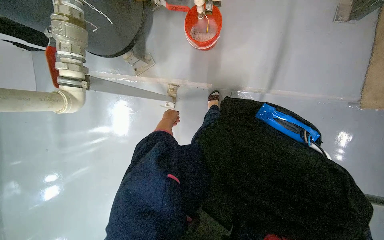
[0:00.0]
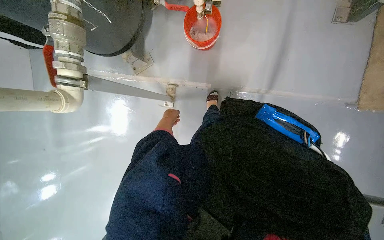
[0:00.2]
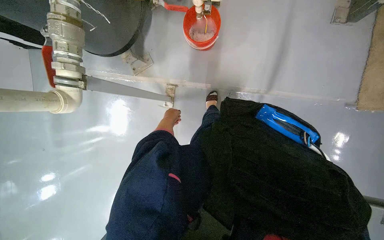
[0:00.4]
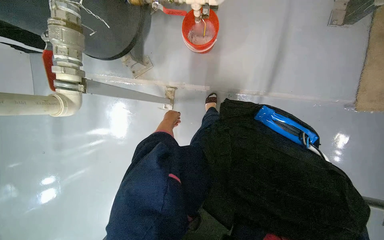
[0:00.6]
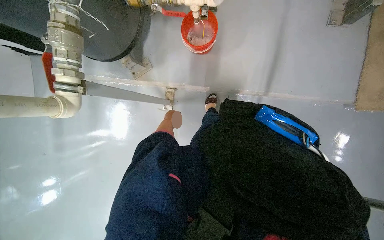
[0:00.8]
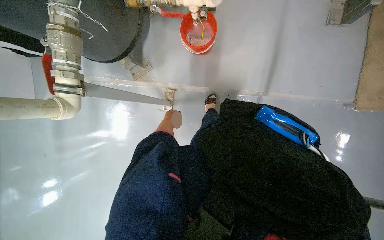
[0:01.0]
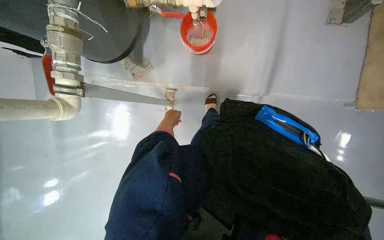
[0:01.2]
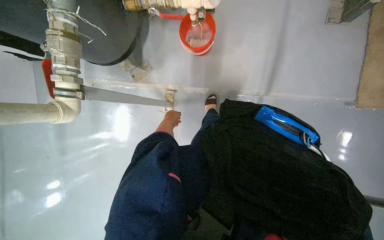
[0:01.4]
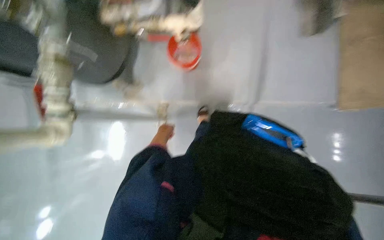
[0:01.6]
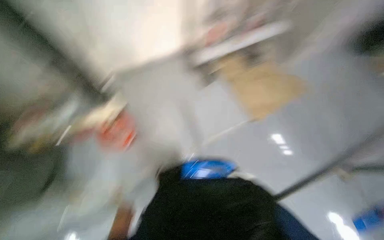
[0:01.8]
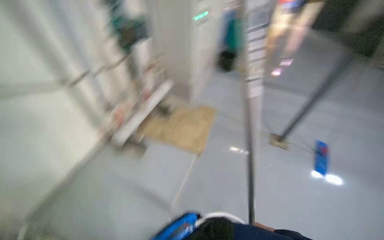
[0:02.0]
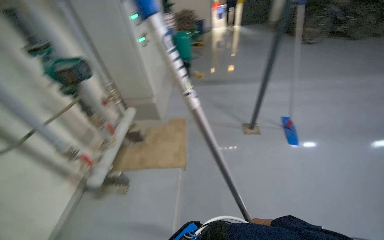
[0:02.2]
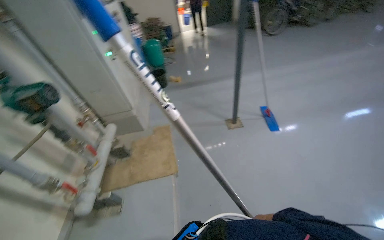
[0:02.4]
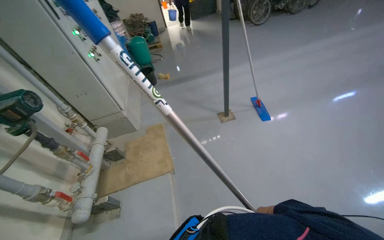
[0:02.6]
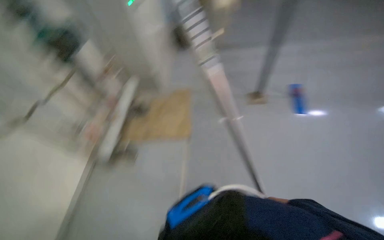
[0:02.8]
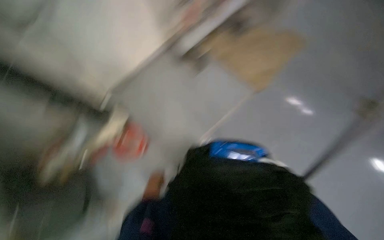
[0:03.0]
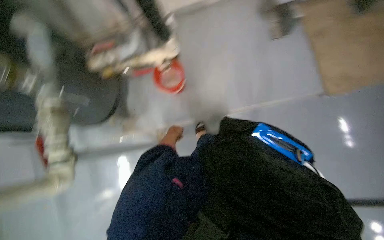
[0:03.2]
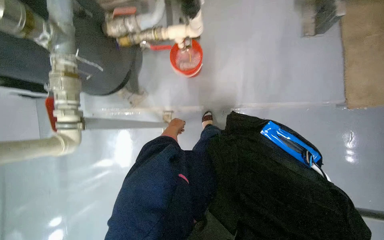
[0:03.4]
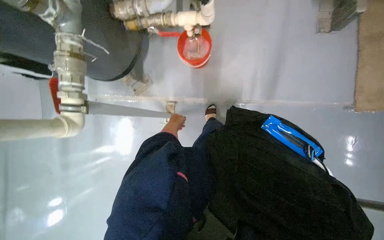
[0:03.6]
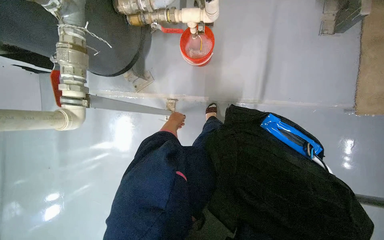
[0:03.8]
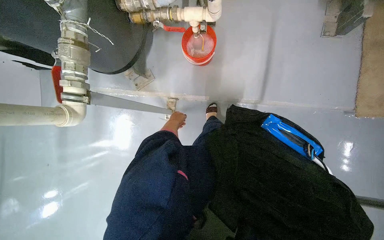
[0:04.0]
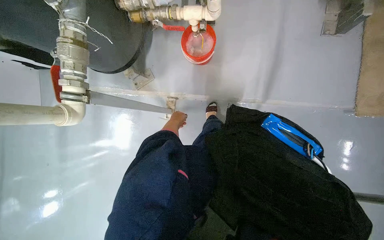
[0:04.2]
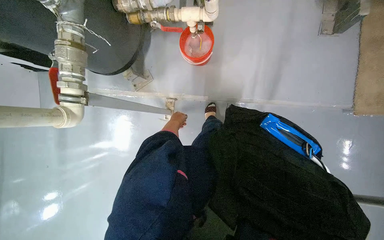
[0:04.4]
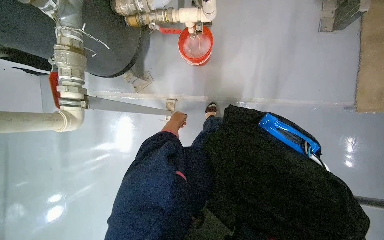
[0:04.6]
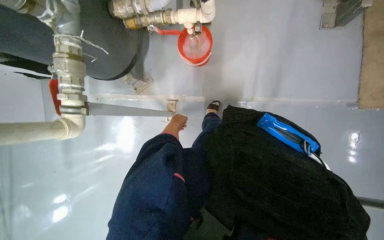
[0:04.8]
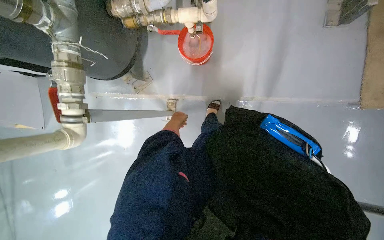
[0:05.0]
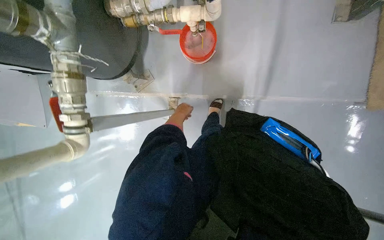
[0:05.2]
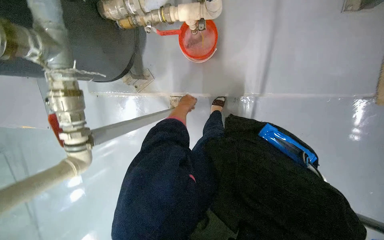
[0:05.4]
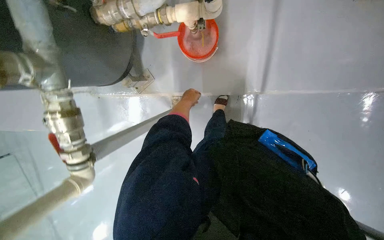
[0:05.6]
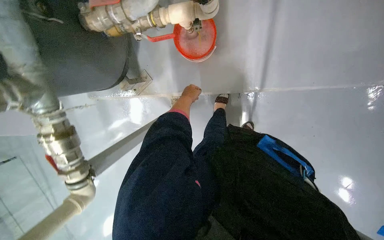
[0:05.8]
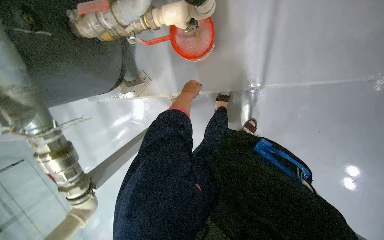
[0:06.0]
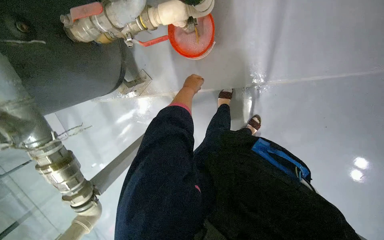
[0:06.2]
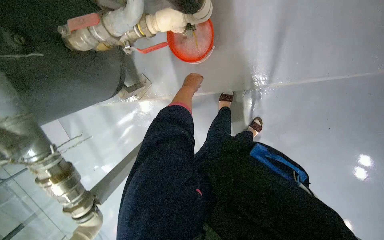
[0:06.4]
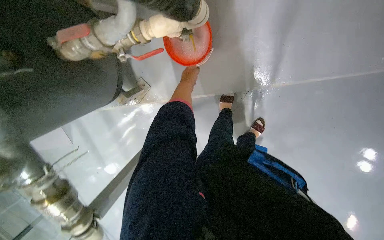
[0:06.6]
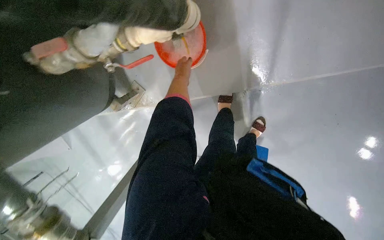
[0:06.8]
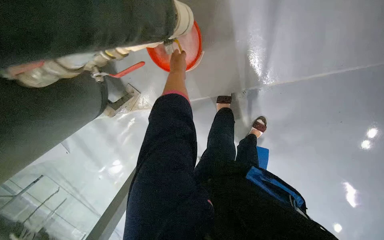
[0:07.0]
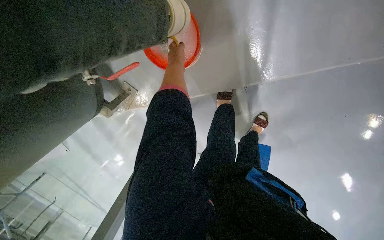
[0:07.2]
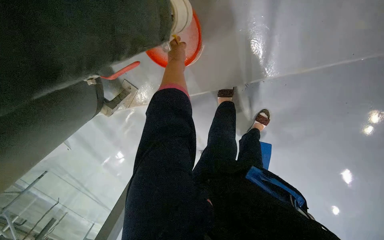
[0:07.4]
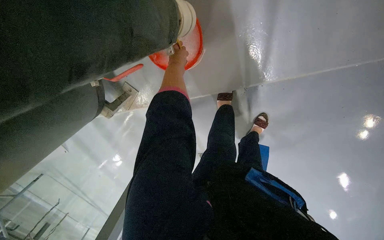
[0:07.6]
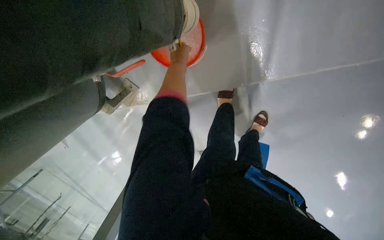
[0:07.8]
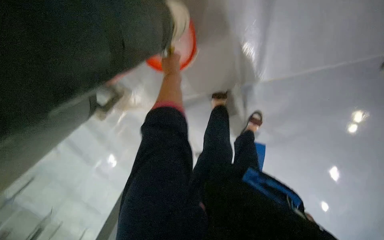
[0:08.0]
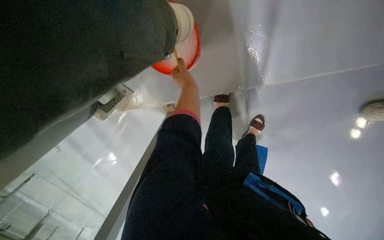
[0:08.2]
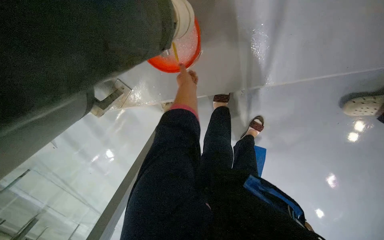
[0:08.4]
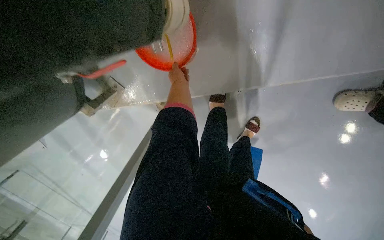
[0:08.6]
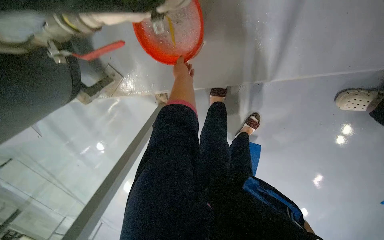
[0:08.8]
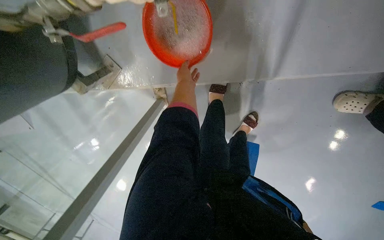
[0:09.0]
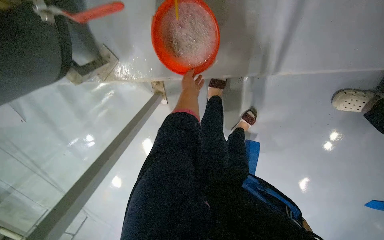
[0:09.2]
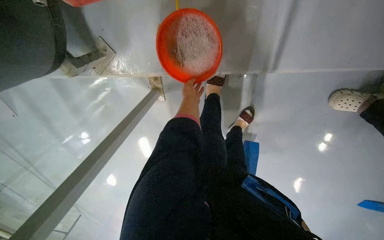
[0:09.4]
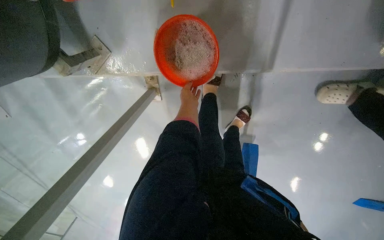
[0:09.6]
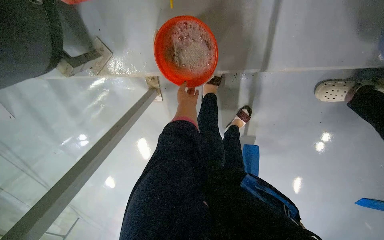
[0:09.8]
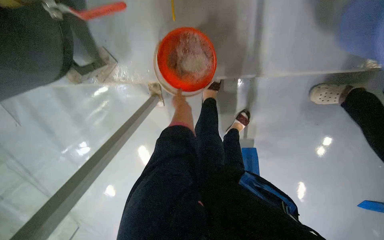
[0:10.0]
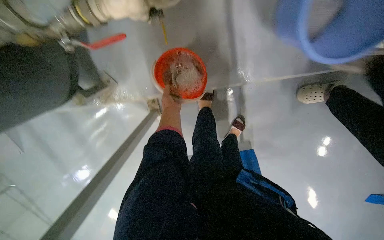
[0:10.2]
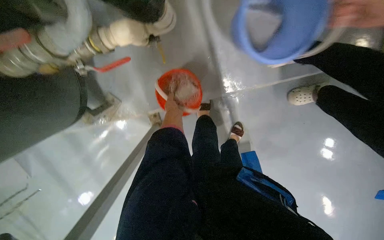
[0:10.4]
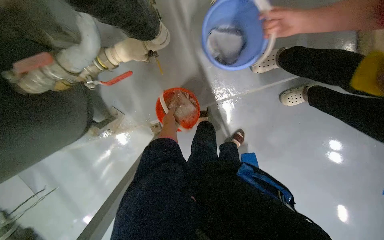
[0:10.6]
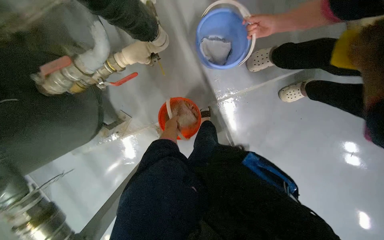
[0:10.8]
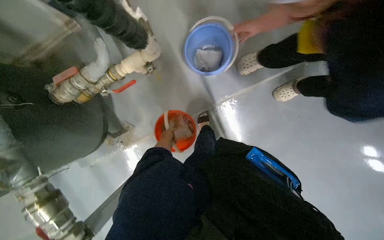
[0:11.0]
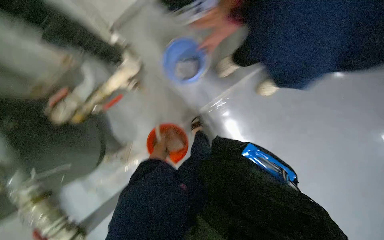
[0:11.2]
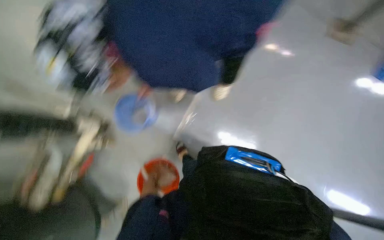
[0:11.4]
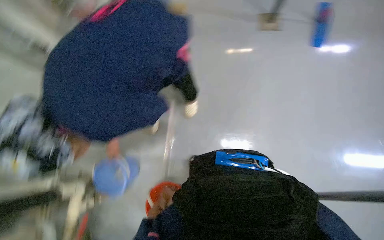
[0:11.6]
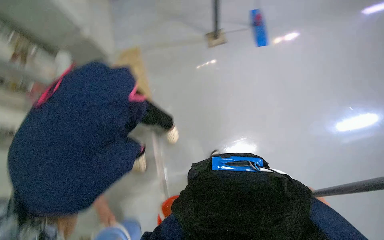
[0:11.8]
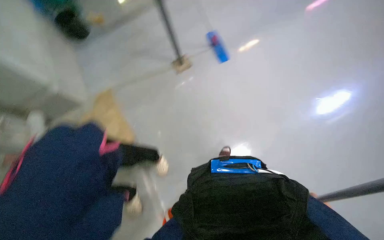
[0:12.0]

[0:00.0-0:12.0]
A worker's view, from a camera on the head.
Job: preparing cleaning supplies.
The whole recording: Preparing cleaning cloth in bucket. The worker fills the bucket with water.
0:01.6 to 0:03.0: The wearer looks roughly 40 degrees further to the right.
0:04.4 to 0:06.0: The head travels some 40 cm. The view tilts roughly 20 degrees downward.
0:06.0 to 0:07.6: The left hand moves up the picture, approximately 25 cm.
0:07.6 to 0:09.0: The left hand is displaced down the picture by approximately 10 cm.
0:09.0 to 0:10.4: The view tilts approximately 15 degrees upward. The left hand shifts some 10 cm down the picture.
0:10.4 to 0:12.0: The wearer moves roughly 80 cm. The wearer looks about 40 degrees further upward. Everything in view rotates roughly 70 degrees counterclockwise.

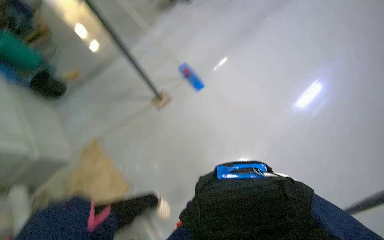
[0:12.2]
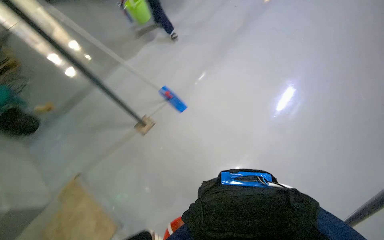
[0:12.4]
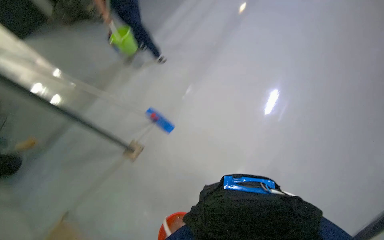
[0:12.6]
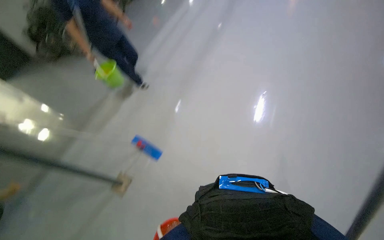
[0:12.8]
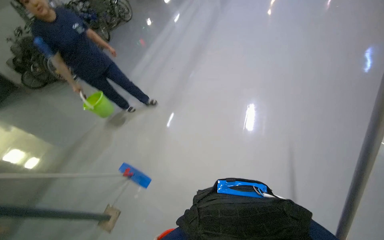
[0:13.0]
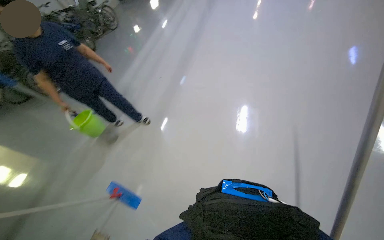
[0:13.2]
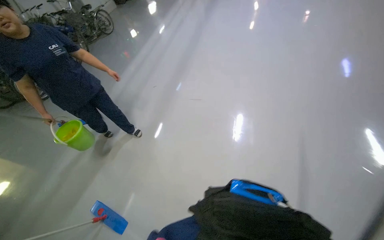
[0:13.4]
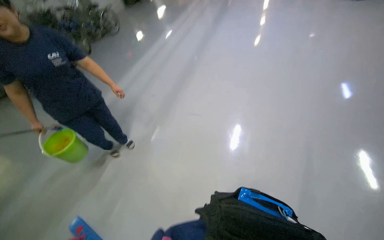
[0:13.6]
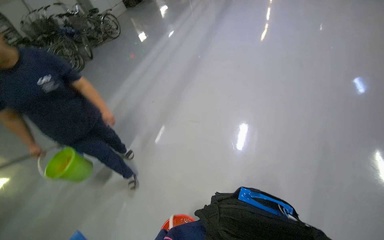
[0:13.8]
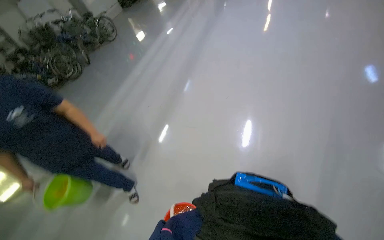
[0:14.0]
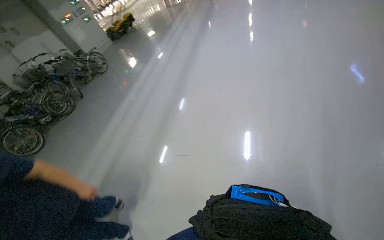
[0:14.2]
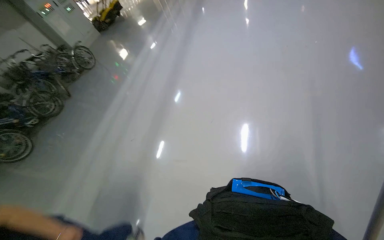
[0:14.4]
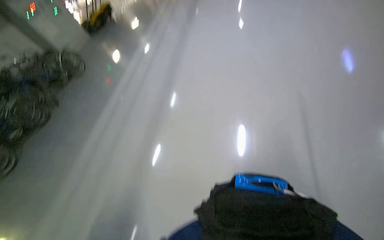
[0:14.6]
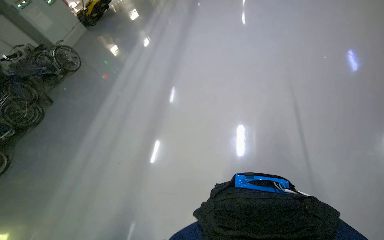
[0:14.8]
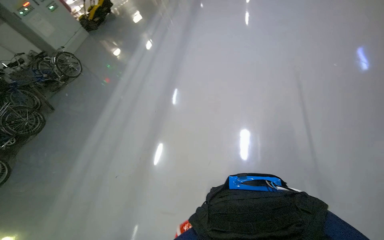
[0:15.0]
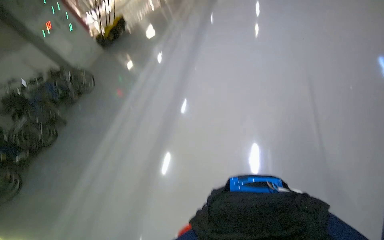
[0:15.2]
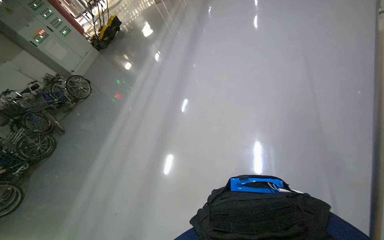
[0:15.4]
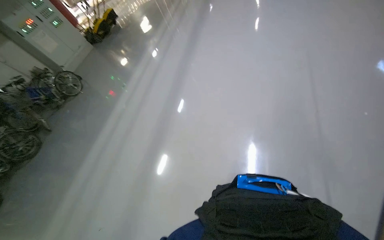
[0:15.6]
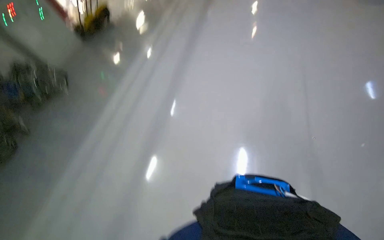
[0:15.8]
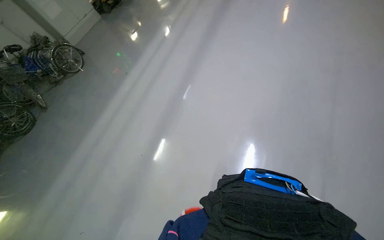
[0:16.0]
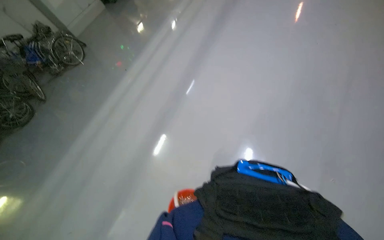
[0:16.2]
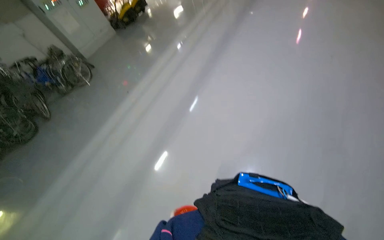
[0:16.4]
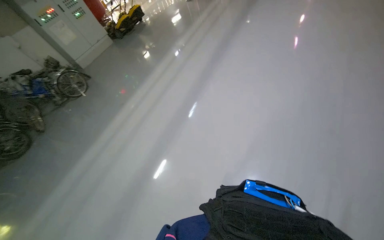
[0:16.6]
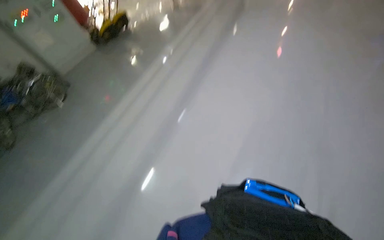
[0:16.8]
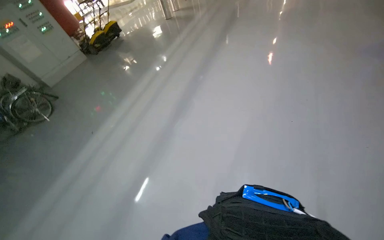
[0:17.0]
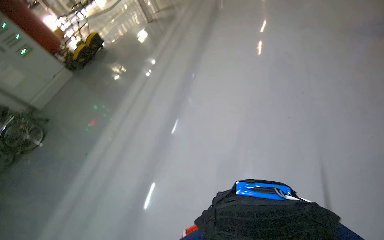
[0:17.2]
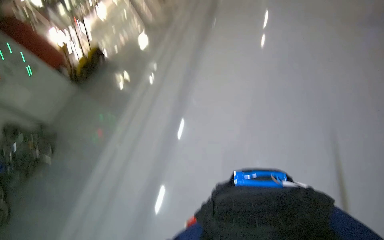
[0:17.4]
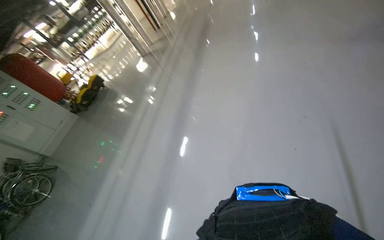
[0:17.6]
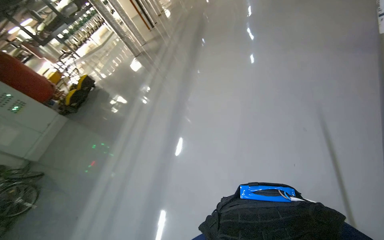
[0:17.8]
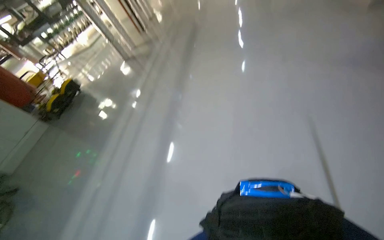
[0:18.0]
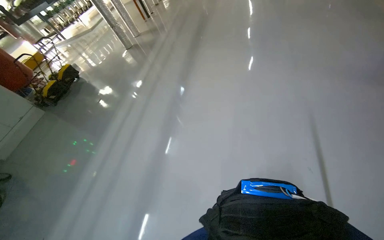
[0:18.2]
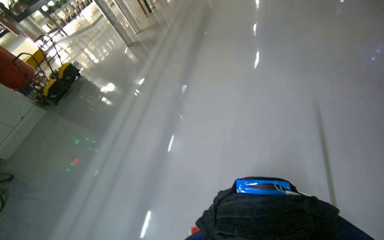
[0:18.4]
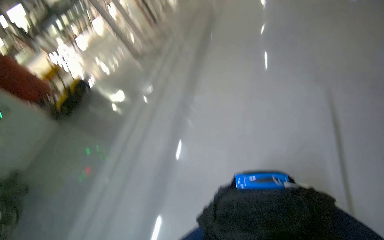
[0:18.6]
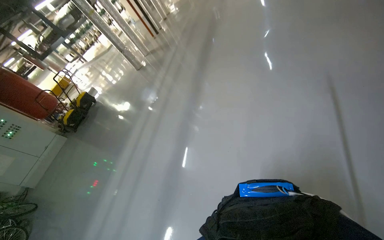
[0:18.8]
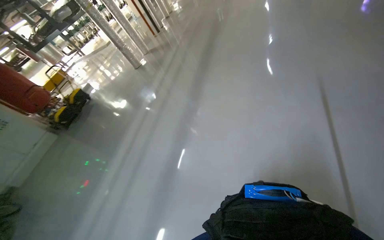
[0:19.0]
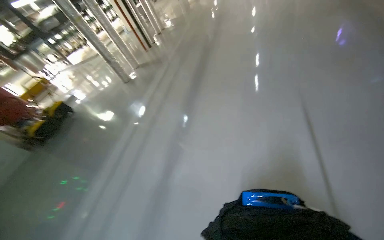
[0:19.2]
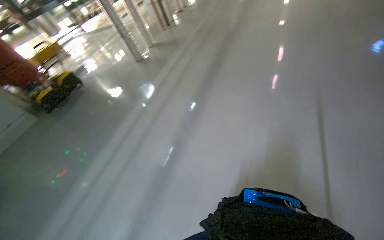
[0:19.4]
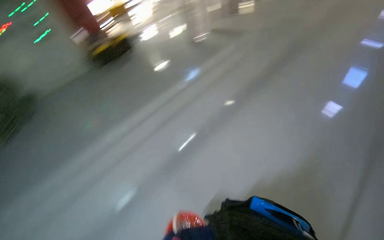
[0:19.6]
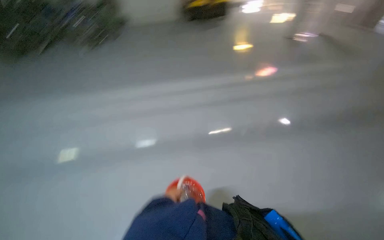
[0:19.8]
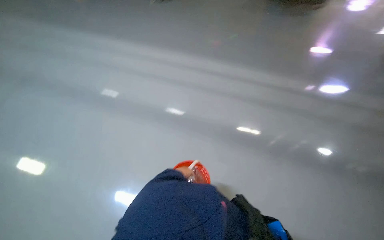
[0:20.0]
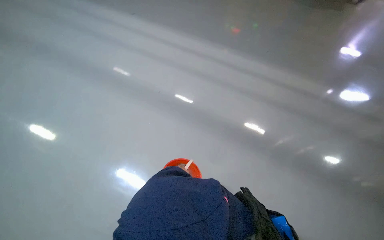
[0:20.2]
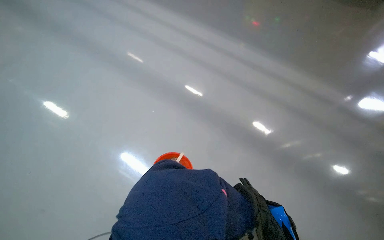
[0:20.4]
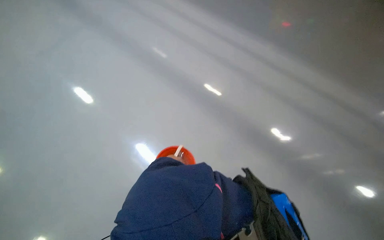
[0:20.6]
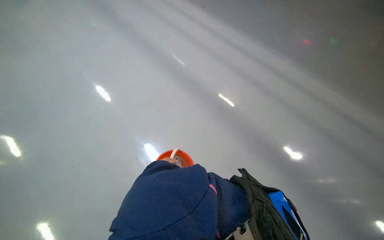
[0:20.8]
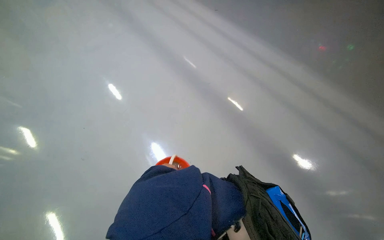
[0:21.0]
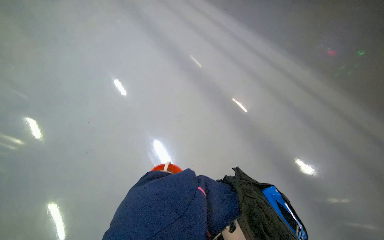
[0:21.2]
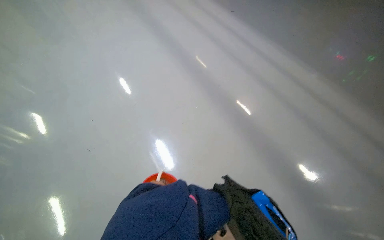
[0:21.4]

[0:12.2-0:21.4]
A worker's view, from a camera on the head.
Job: preparing cleaning supplies.
The whole recording: Preparing cleaning cloth in bucket. The worker fills the bucket with water.
0:13.8 to 0:15.2: The head travels about 1 m.
0:15.2 to 0:16.8: The wearer moves some 70 cm.
0:16.8 to 0:18.4: The wearer moves approximately 50 cm.
0:19.8 to 0:21.4: The head turns to the left by roughly 60 degrees.
